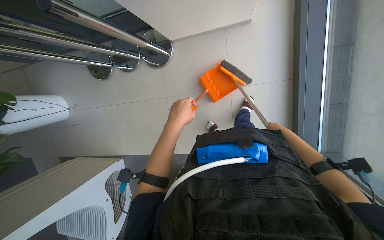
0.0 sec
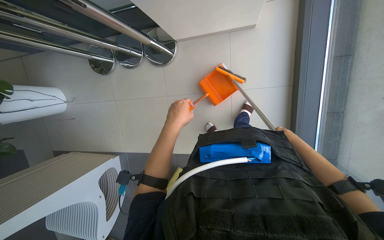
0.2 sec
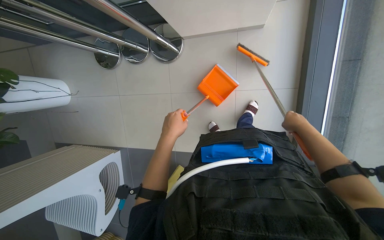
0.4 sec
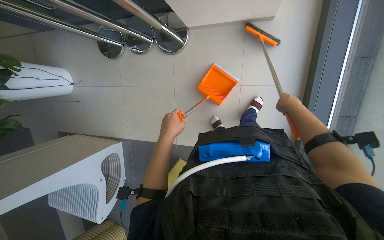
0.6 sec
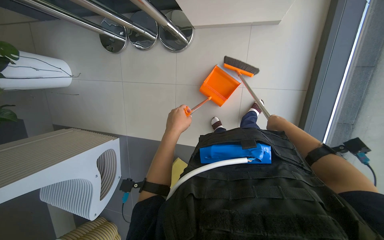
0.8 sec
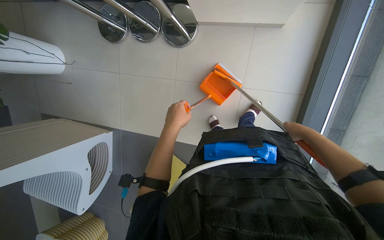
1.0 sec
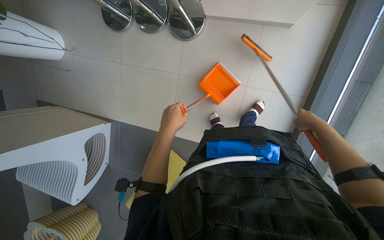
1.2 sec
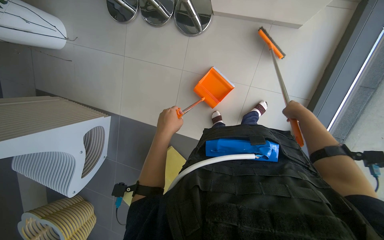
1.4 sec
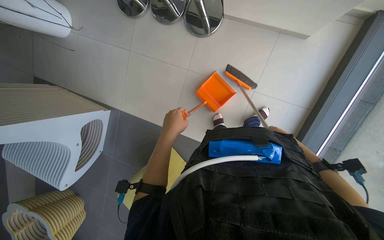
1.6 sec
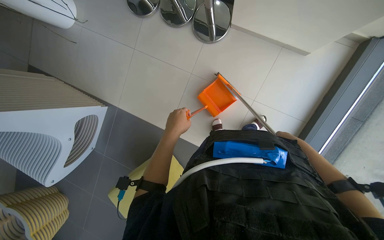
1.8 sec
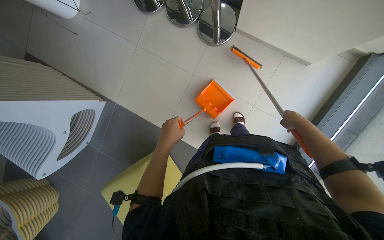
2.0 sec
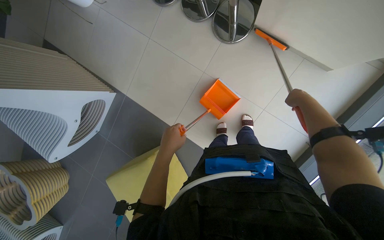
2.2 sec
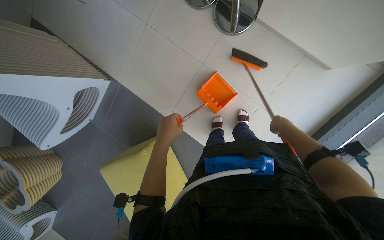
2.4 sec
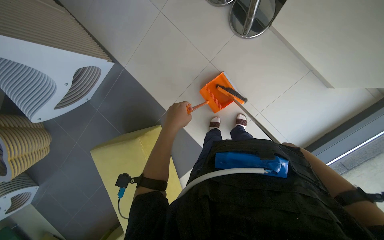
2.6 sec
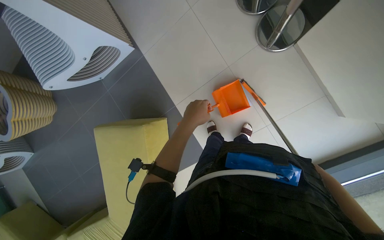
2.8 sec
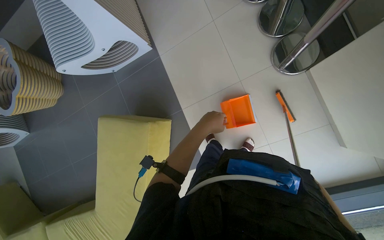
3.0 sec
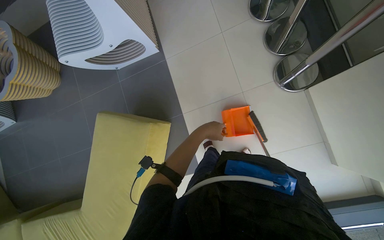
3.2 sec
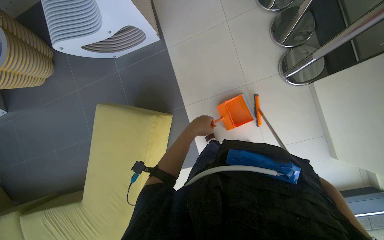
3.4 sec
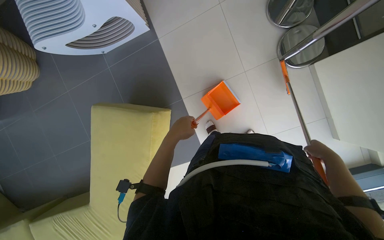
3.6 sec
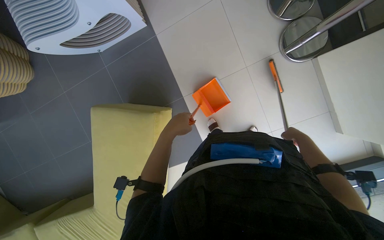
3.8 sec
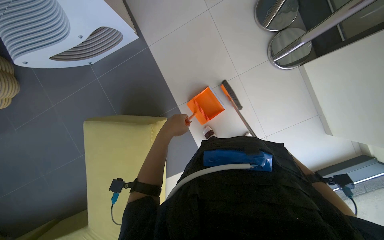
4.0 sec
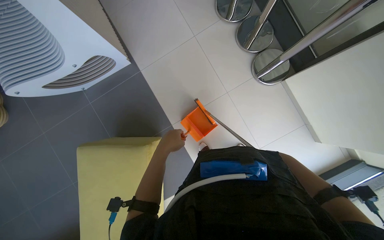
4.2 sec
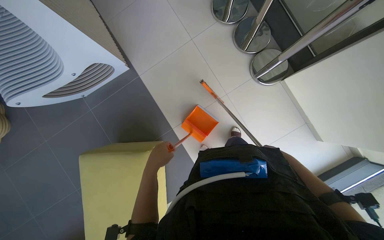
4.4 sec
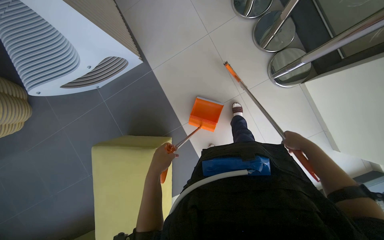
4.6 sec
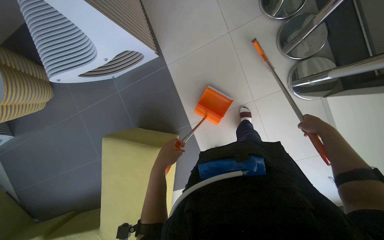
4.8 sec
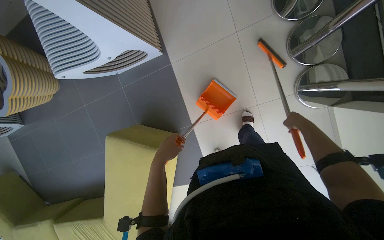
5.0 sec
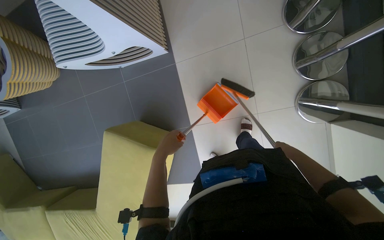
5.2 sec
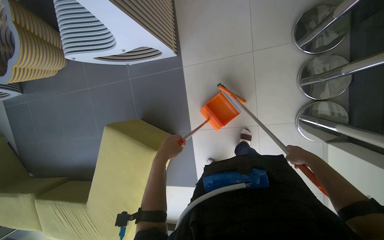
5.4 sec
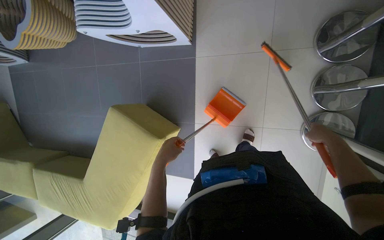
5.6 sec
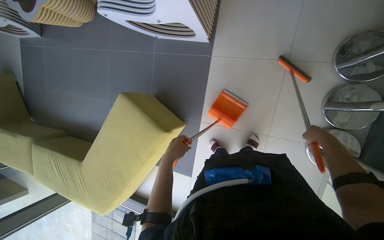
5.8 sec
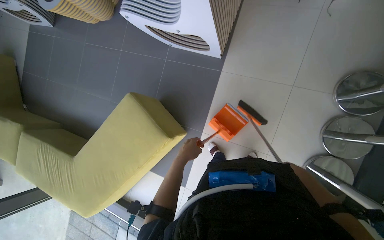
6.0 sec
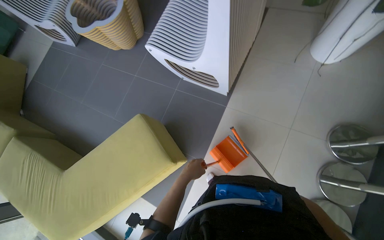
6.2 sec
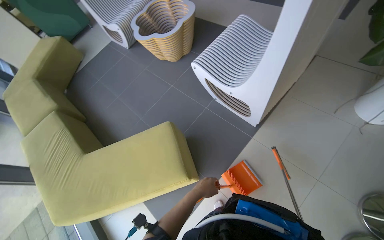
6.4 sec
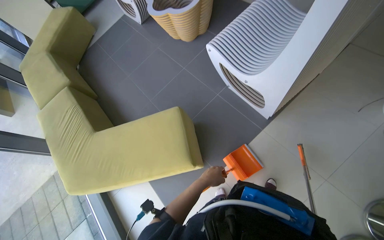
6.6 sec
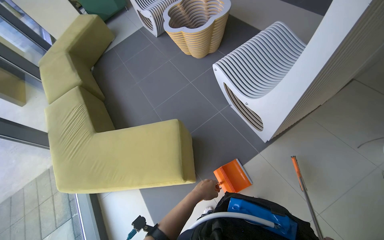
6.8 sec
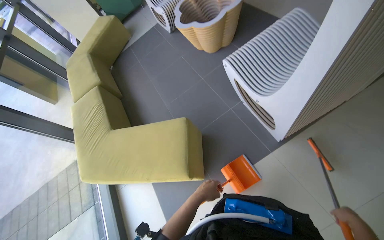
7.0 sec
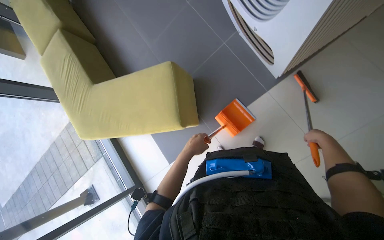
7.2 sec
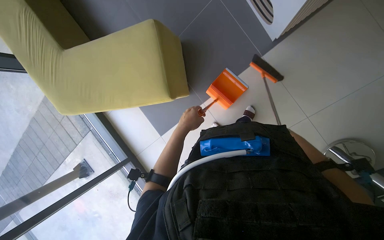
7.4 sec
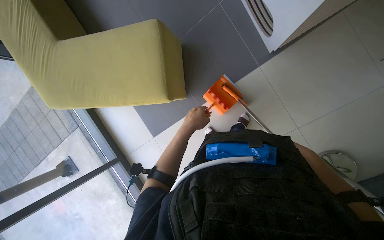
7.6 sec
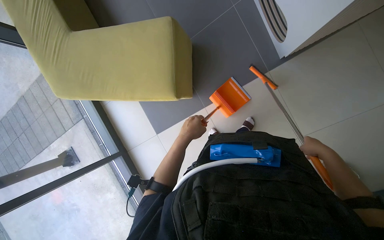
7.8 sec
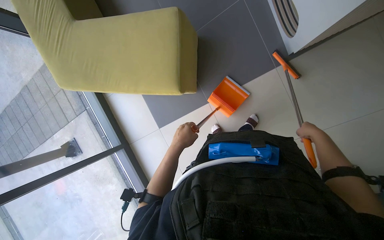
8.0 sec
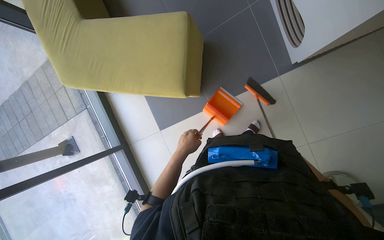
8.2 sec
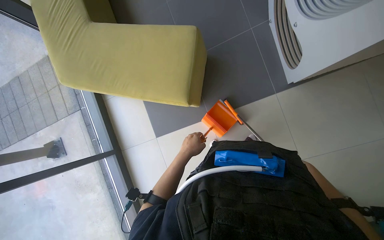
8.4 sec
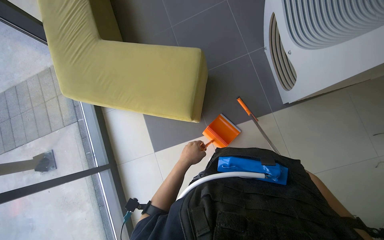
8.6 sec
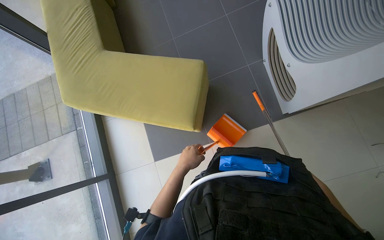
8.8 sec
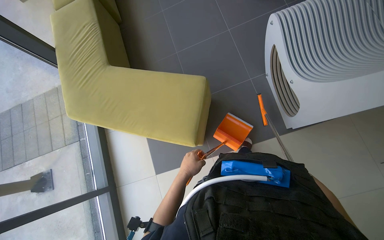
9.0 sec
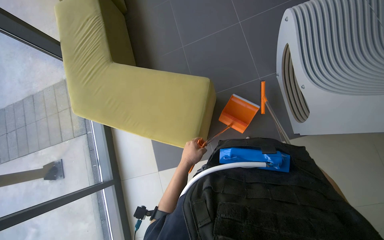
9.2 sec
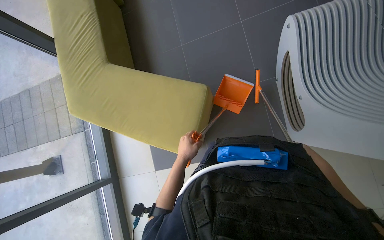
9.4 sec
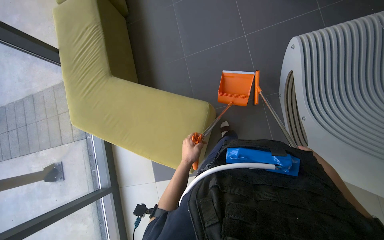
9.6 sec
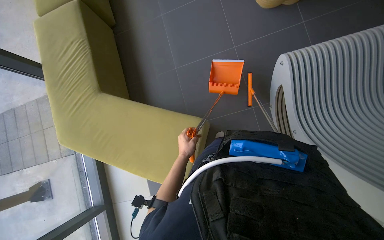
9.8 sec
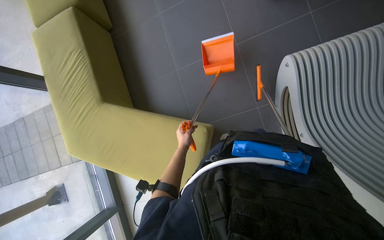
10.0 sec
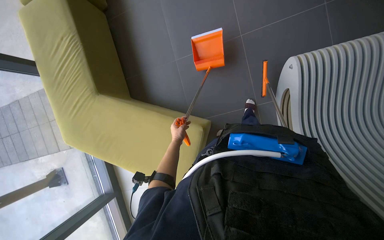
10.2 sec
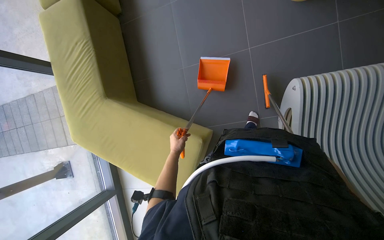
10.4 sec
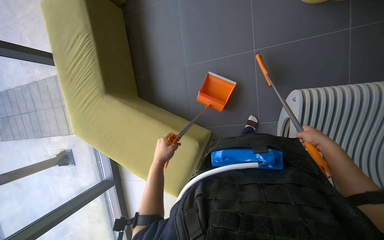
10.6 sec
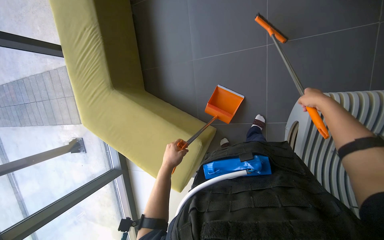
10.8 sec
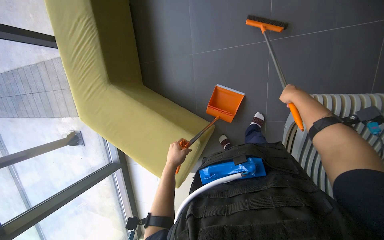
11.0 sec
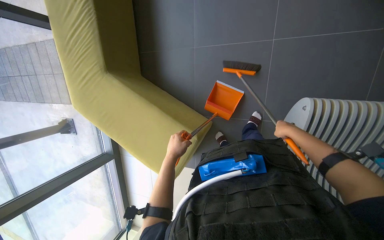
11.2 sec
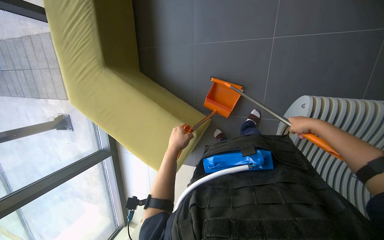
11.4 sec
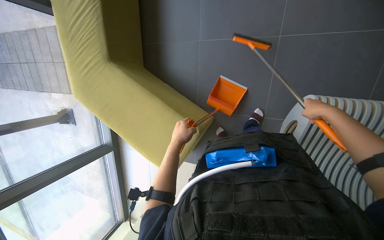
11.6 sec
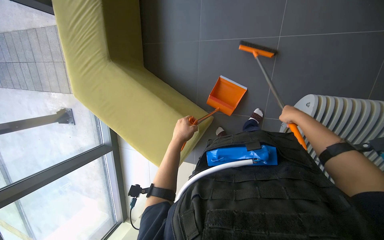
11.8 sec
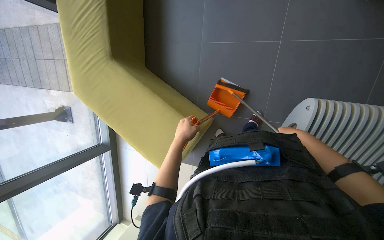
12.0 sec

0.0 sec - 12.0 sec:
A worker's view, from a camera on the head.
Job: sweeping floor.
The whole recording: Sweeping floor with dustpan. The worker sweeps debris from the floor using a long-handled brush and collects it with a dustpan.
0.0 sec - 1.6 sec: Everything in view rotates about 25 degrees clockwise. The right hand travels nearer to the camera by about 10 cm.
1.6 sec - 3.0 sec: The scene rotates clockwise by some 45 degrees.
3.0 sec - 4.4 sec: The left hand travels to the left by some 25 cm.
4.4 sec - 6.0 sec: The scene rotates clockwise by about 50 degrees.
6.0 sec - 7.6 sec: The wearer looks some 20 degrees further downward. Everything in view rotates some 30 degrees clockwise.
7.6 sec - 9.0 sec: The wearer looks some 15 degrees further upward.
9.0 sec - 10.4 sec: The wearer moves roughly 50 cm. The view tilts roughly 15 degrees downward.
10.4 sec - 12.0 sec: The wearer looks some 15 degrees further downward. The left hand heads nearer to the camera and up the picture, covering approximately 20 cm.

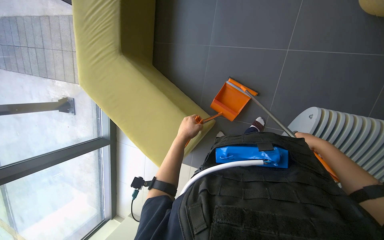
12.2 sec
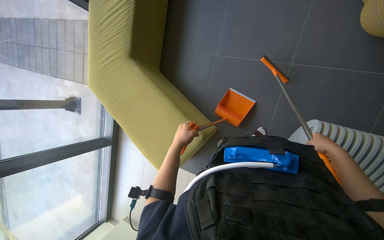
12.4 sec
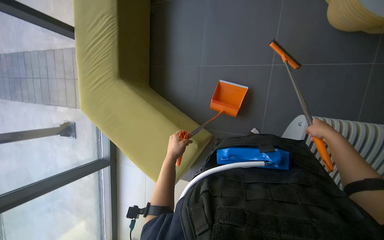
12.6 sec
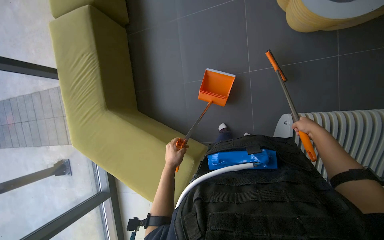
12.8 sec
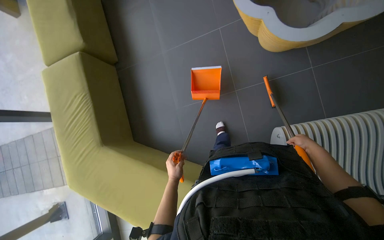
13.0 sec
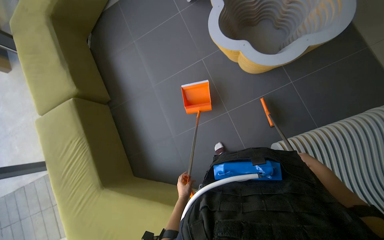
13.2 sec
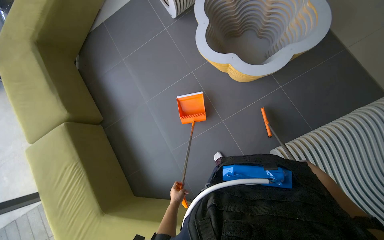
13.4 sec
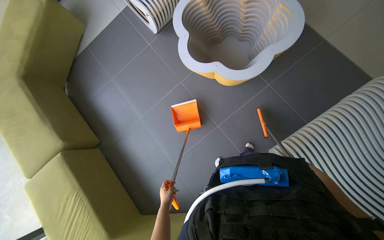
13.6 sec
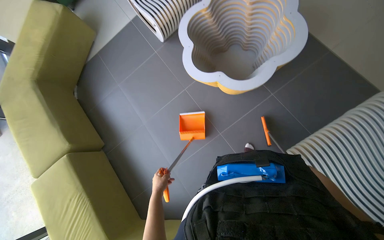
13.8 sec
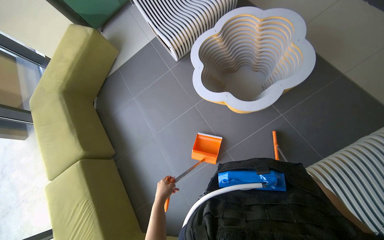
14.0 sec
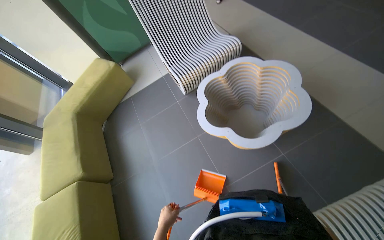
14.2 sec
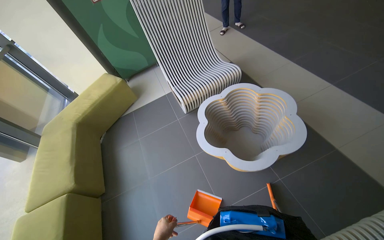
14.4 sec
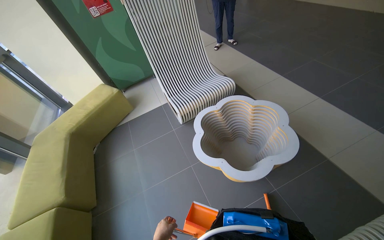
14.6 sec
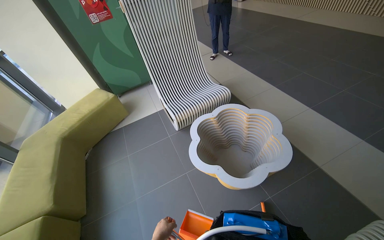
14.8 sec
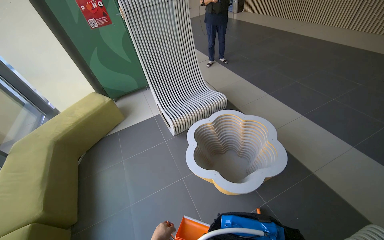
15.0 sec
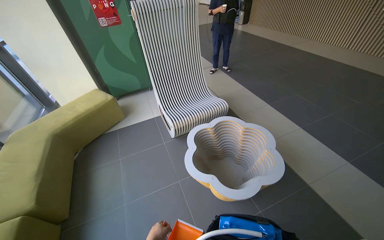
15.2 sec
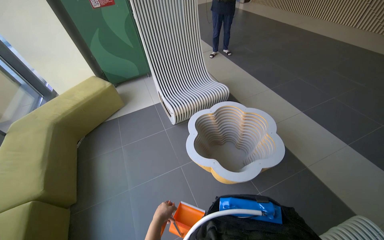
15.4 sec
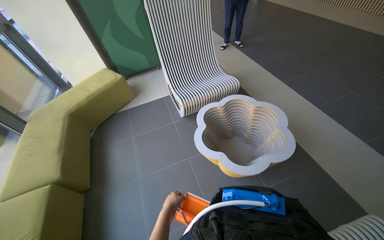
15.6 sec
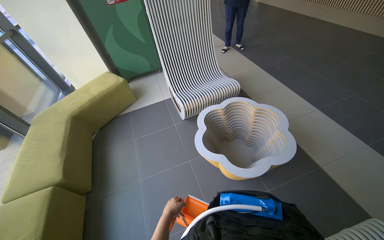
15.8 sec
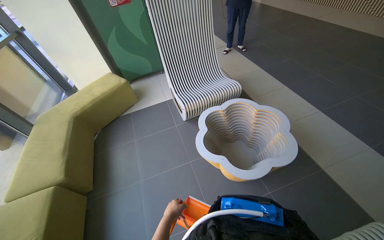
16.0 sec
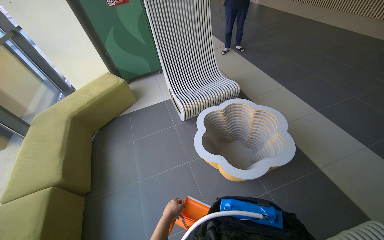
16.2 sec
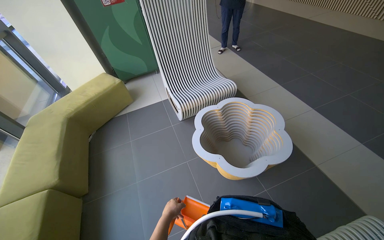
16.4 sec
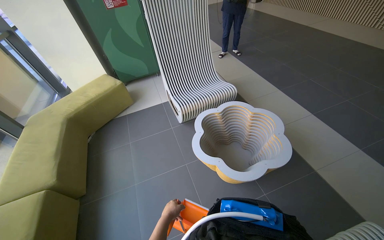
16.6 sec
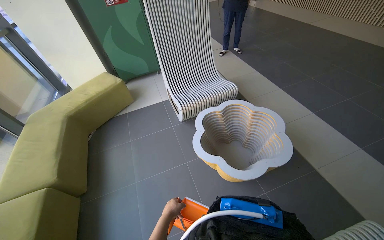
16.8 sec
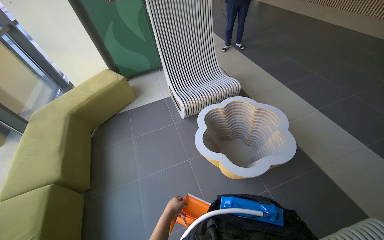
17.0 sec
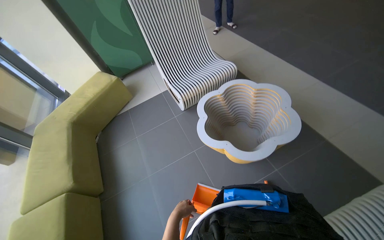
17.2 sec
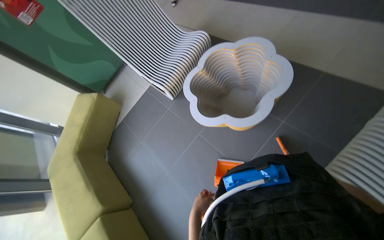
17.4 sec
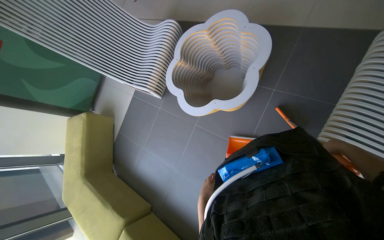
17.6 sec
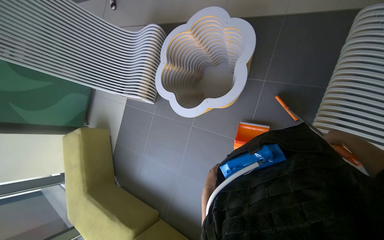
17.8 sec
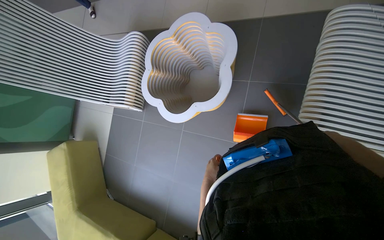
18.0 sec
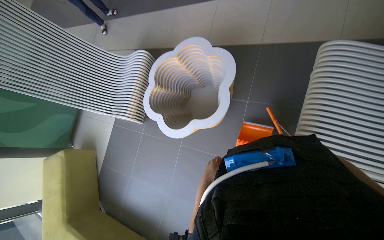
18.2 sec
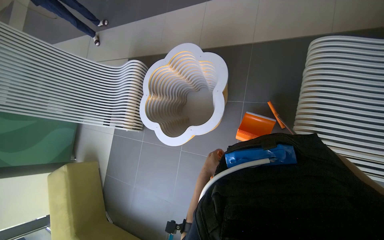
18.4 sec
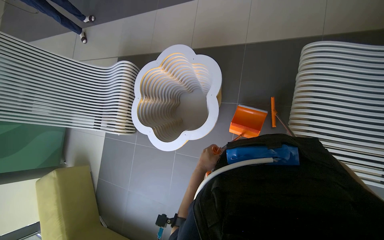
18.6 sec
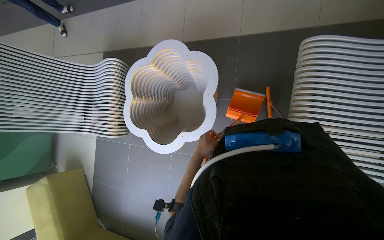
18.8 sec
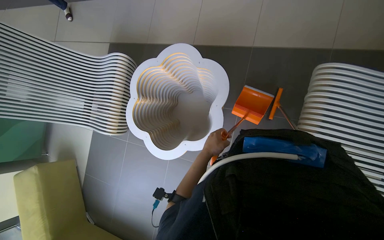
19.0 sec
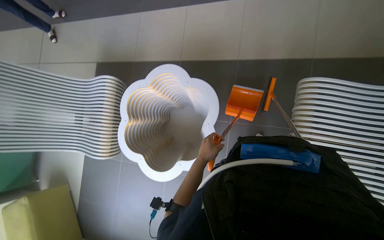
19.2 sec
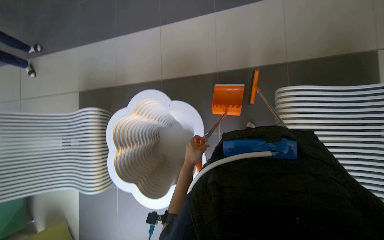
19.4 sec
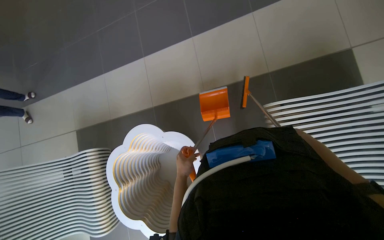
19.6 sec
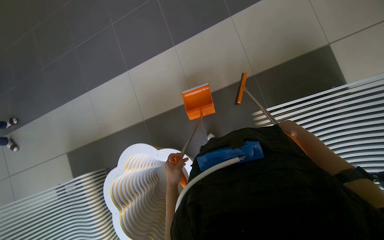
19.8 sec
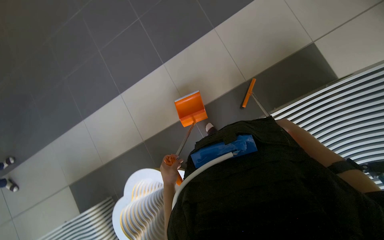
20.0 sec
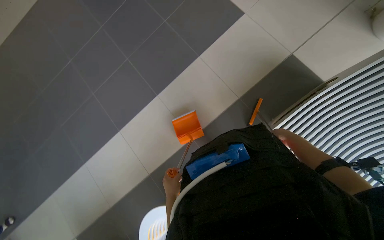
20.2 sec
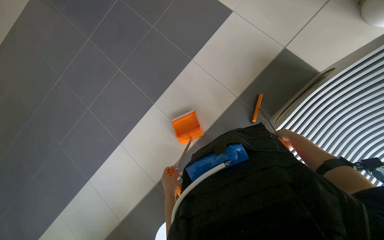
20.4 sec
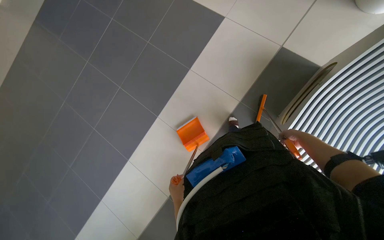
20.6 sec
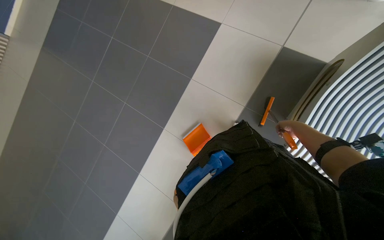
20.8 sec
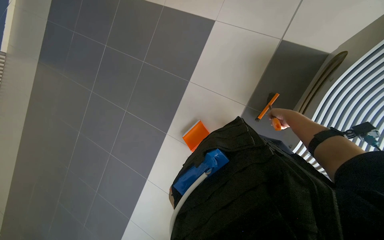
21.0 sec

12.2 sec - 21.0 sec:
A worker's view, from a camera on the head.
Job: sweeping floor.
The whole recording: Sweeping floor with dustpan. The worker sweeps debris from the floor using a long-handled brush and collects it with a dustpan.
12.2 sec - 13.6 sec: The view tilts about 35 degrees upward. The scene rotates counterclockwise by some 45 degrees.
13.6 sec - 15.2 sec: The wearer looks some 40 degrees further upward.
16.6 sec - 18.0 sec: The view tilts about 15 degrees downward. Everything in view rotates roughly 60 degrees counterclockwise.
18.0 sec - 19.6 sec: The camera travels roughly 60 cm. The wearer looks about 20 degrees further to the right.
19.6 sec - 21.0 sec: The wearer looks about 20 degrees further upward. The scene rotates counterclockwise by about 35 degrees. The left hand goes some 25 cm to the left and farther from the camera.
